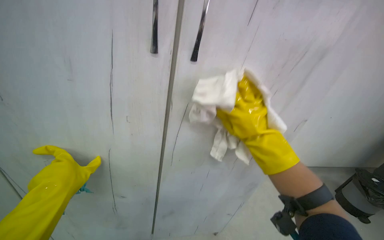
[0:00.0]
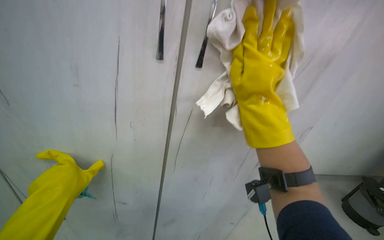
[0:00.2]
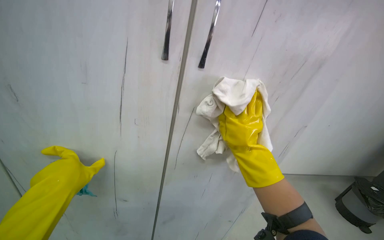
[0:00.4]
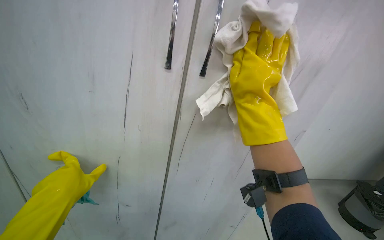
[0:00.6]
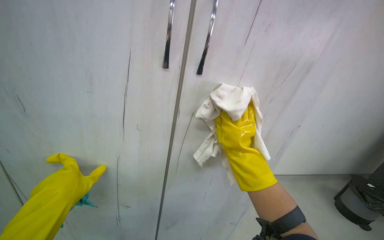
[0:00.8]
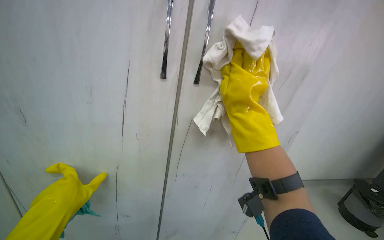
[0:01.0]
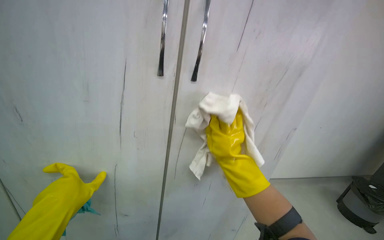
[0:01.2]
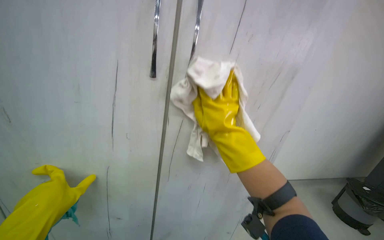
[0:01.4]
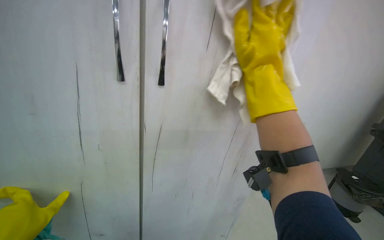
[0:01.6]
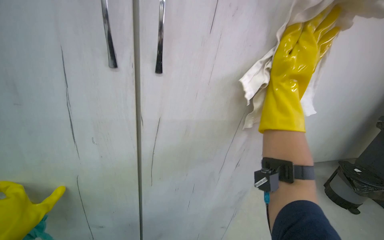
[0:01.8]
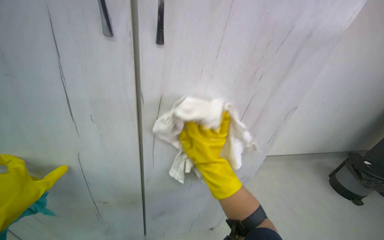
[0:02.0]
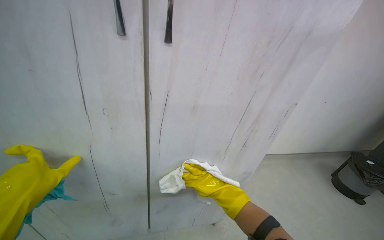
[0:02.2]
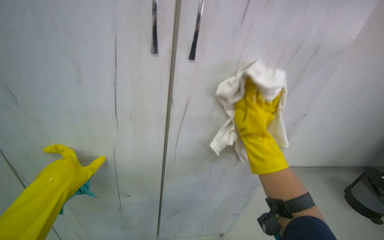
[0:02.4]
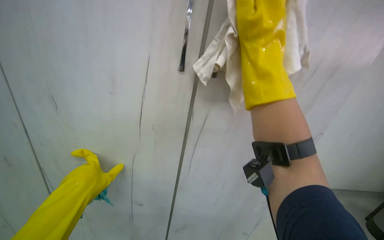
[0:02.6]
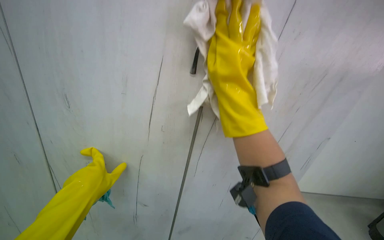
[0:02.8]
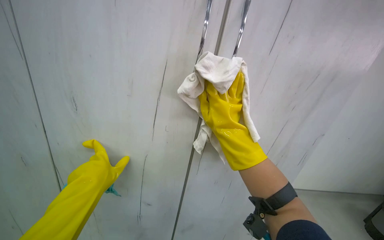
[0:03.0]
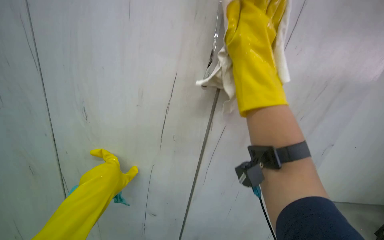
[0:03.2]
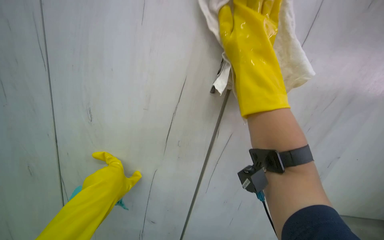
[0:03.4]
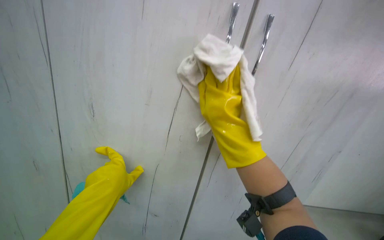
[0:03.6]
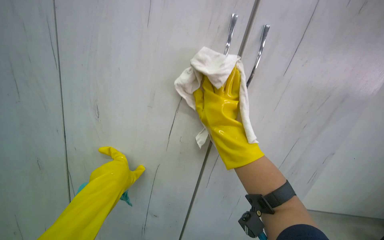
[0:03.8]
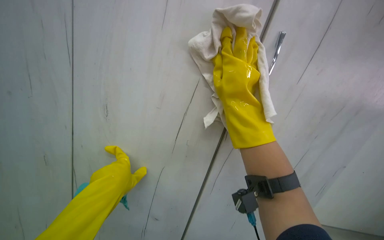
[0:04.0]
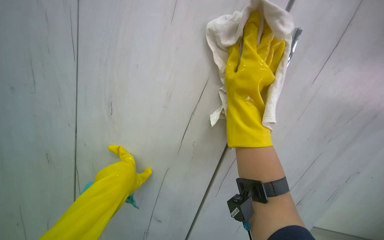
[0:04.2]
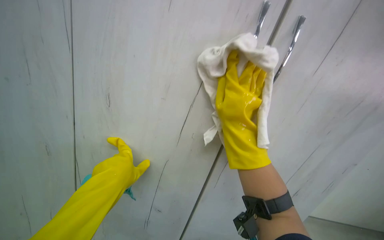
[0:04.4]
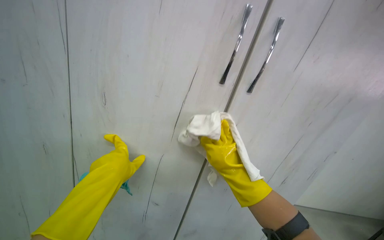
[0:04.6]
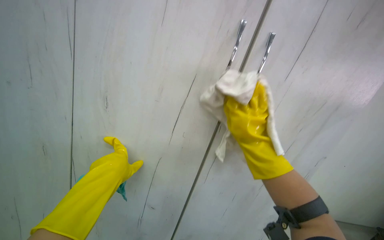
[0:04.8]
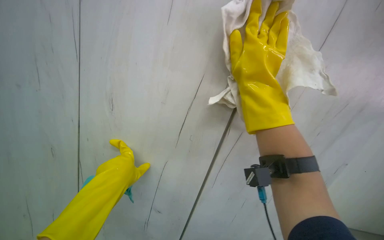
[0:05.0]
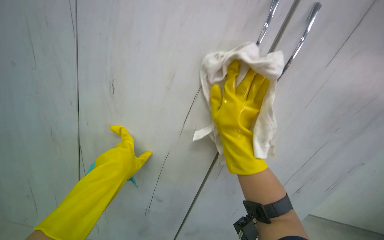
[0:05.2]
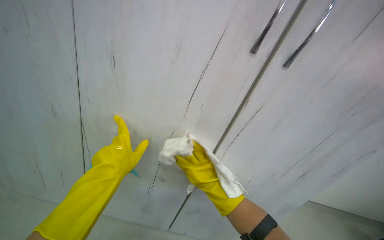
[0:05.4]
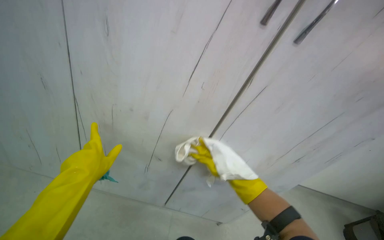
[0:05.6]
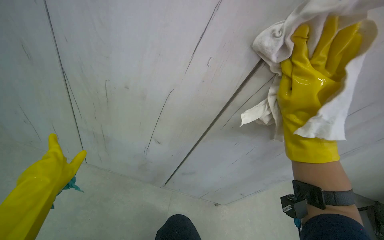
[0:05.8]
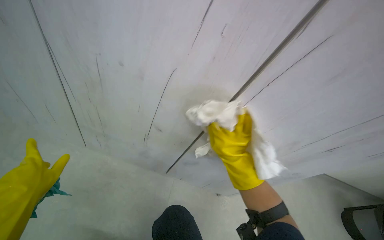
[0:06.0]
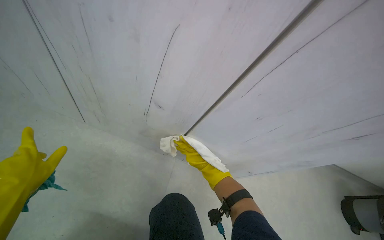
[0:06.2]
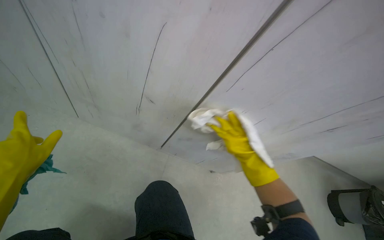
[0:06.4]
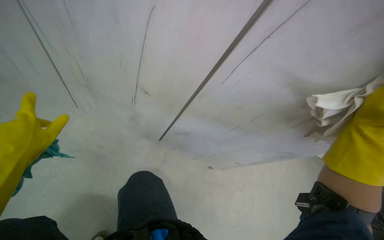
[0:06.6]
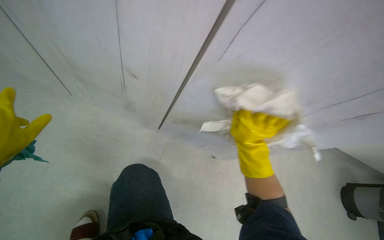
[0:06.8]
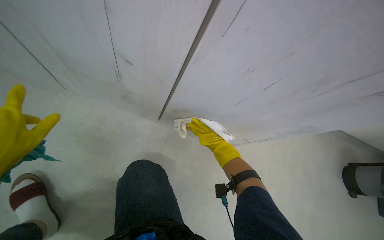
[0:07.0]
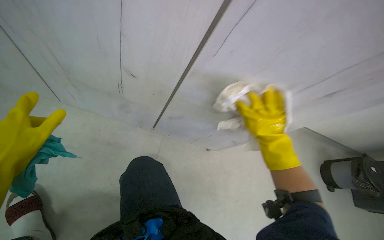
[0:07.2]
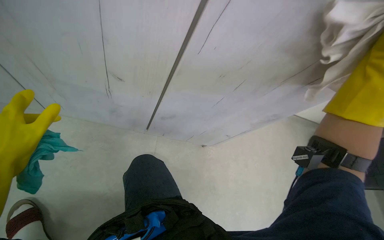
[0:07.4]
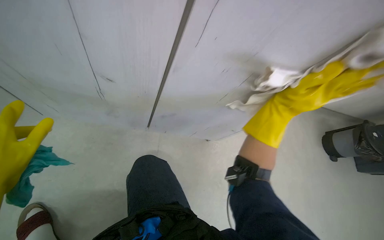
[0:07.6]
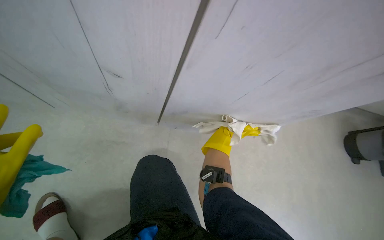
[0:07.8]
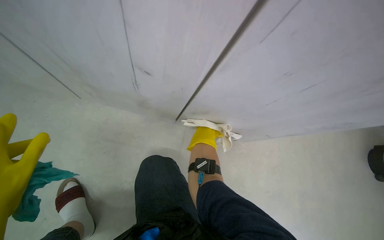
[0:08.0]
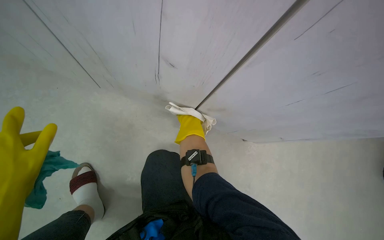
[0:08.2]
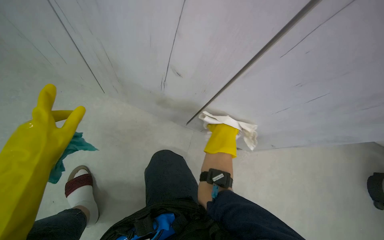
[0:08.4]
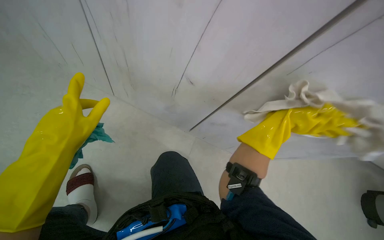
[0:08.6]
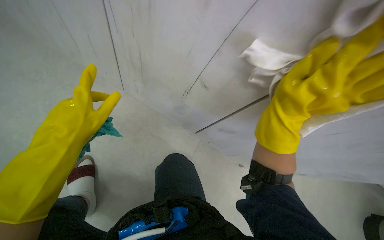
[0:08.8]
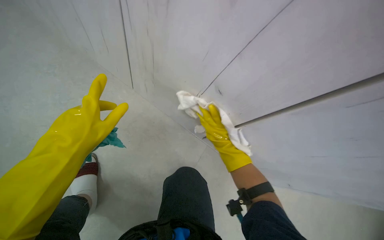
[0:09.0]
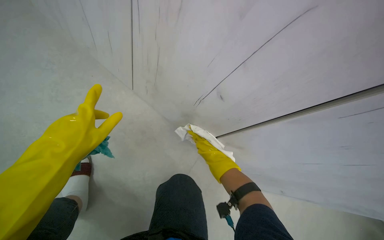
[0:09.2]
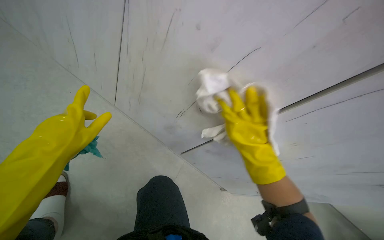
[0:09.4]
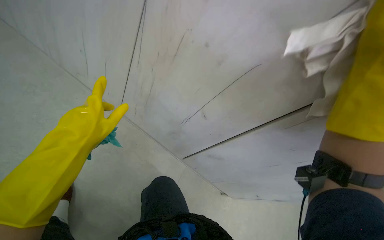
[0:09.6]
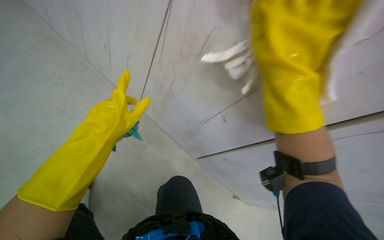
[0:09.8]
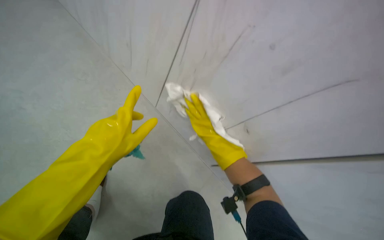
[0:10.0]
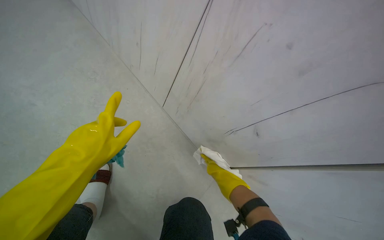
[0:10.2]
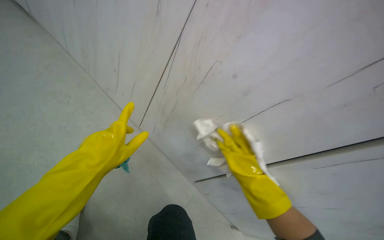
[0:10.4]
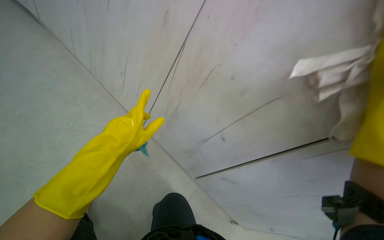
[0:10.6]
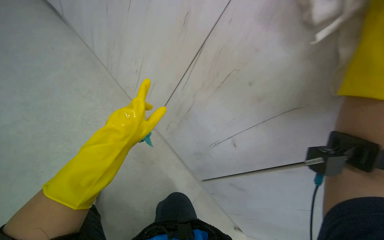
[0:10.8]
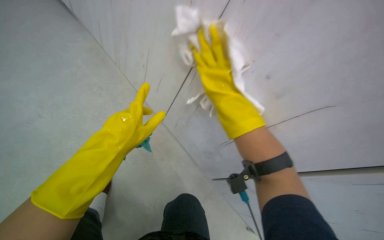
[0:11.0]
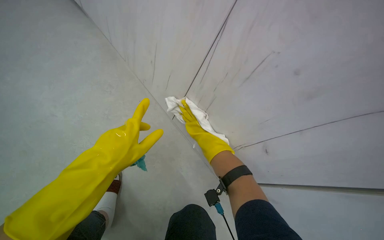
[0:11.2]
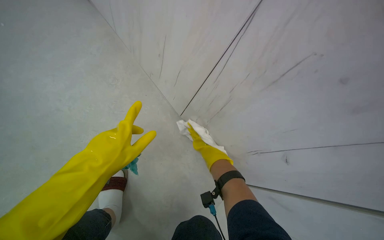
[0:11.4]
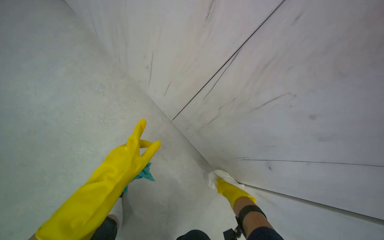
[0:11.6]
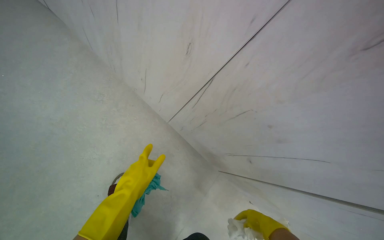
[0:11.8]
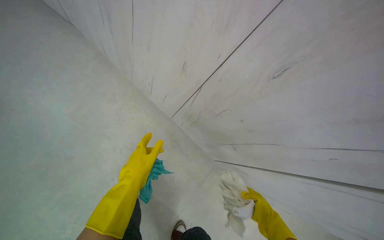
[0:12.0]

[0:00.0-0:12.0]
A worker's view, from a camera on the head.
Job: cleaning kitchen.
The whole recording: Wiping kitchen cabinets exterior. The worker wipes the exterior of the kitchen cabinets with a cloth.
0:00.0 to 0:01.6: The view pans to the right by some 15 degrees. The right hand swings up and down the picture, roughly 20 cm each way, with 6 reversals.
0:01.6 to 0:03.0: The right hand is displaced farther from the camera by roughly 10 cm.
0:03.0 to 0:04.4: The left hand moves to the right, about 10 cm. Meanwhile the right hand swings nearer and farther, roughly 15 cm each way, with 2 reversals.
0:04.4 to 0:06.0: The right hand goes up and down the picture, about 30 cm each way, reversing 4 times, while the left hand moves to the left and nearer to the camera, approximately 20 cm.
0:06.0 to 0:07.6: The scene turns roughly 25 degrees counterclockwise in the picture. The right hand goes left and right, approximately 20 cm each way, reversing 2 times.
0:07.6 to 0:09.0: The wearer's head swings roughly 30 degrees to the left.
0:10.4 to 0:12.0: The camera is aimed roughly 20 degrees further to the left. The wearer looks about 20 degrees further upward.

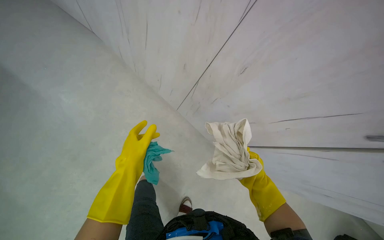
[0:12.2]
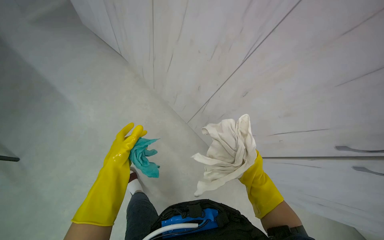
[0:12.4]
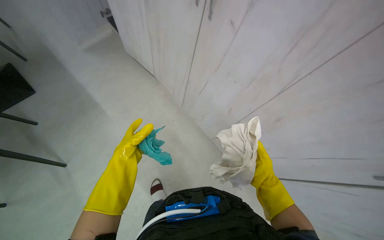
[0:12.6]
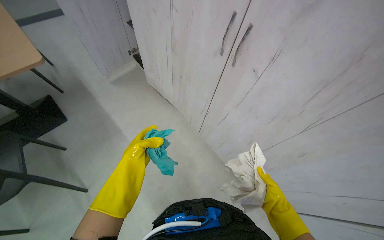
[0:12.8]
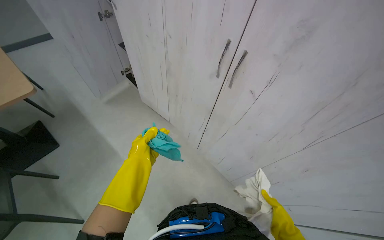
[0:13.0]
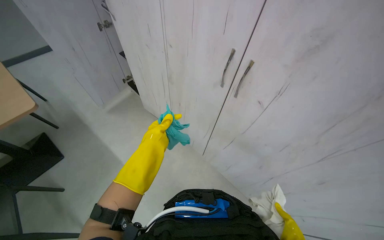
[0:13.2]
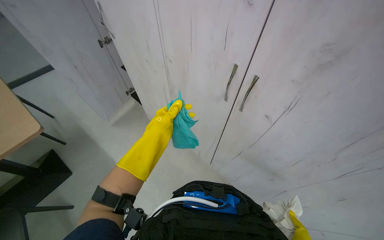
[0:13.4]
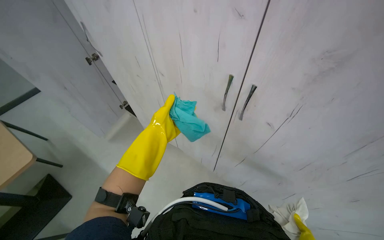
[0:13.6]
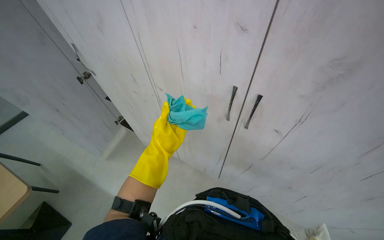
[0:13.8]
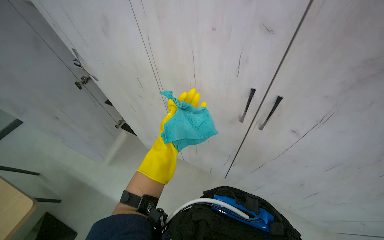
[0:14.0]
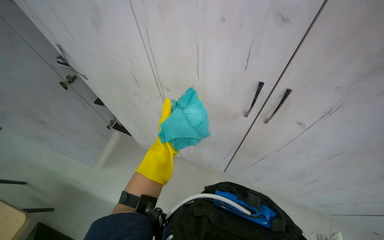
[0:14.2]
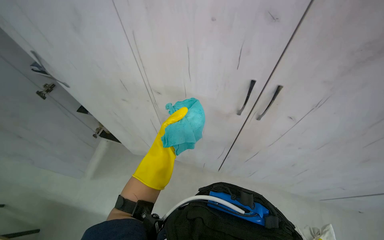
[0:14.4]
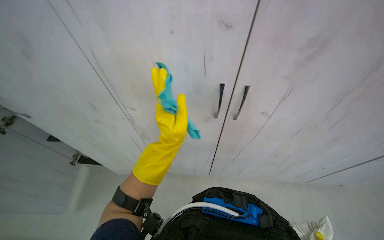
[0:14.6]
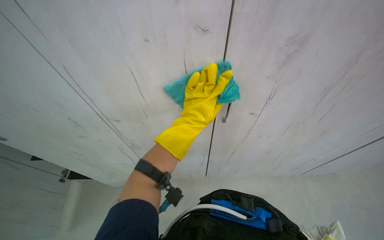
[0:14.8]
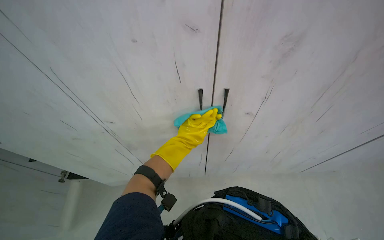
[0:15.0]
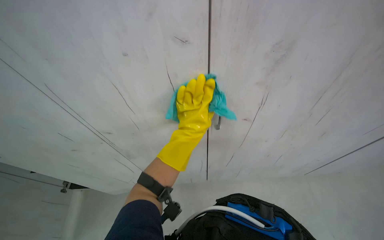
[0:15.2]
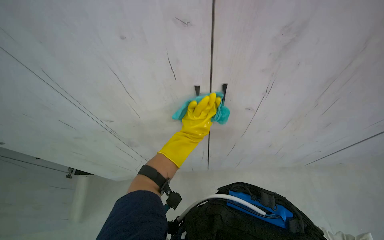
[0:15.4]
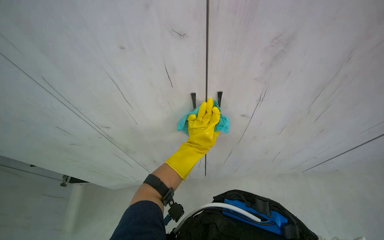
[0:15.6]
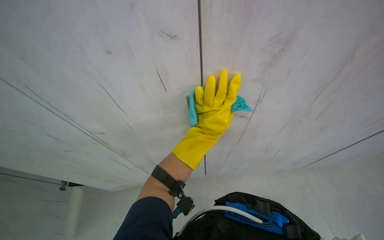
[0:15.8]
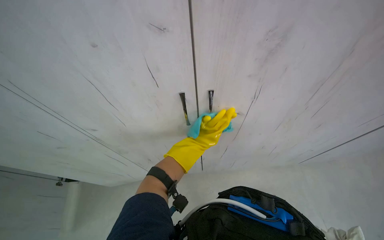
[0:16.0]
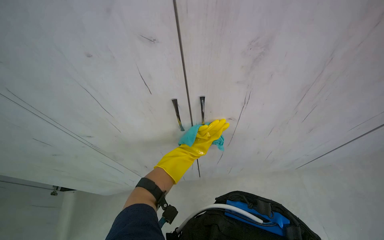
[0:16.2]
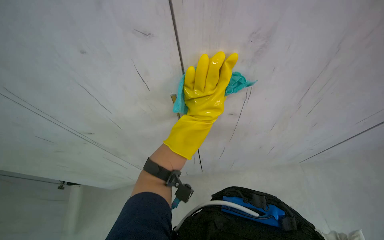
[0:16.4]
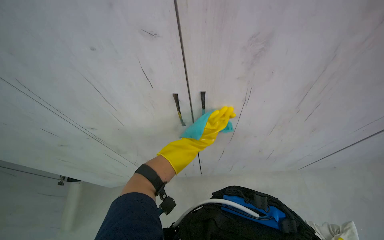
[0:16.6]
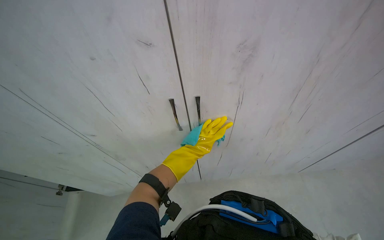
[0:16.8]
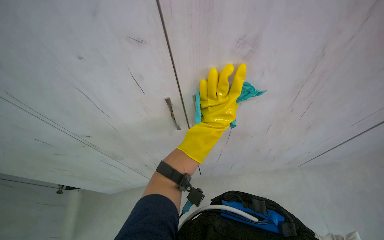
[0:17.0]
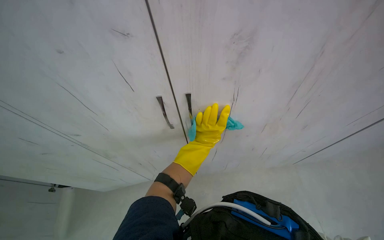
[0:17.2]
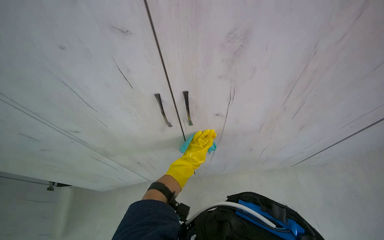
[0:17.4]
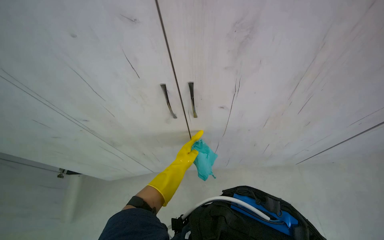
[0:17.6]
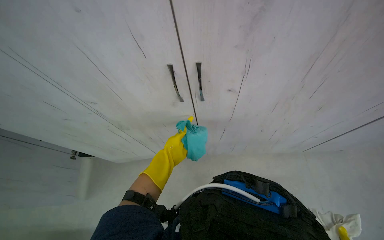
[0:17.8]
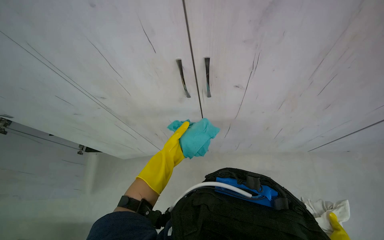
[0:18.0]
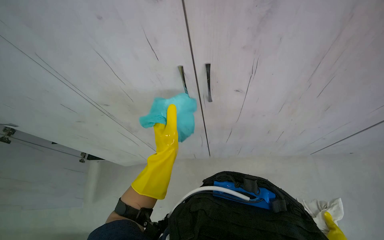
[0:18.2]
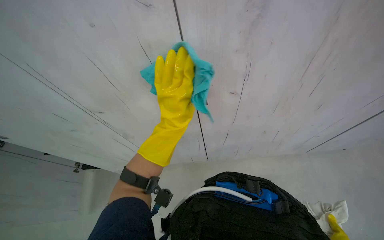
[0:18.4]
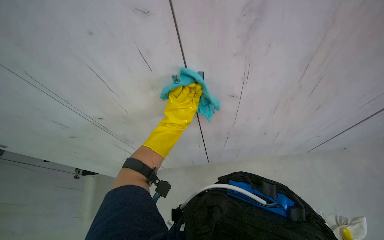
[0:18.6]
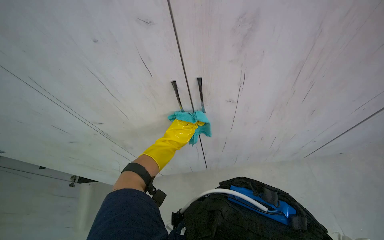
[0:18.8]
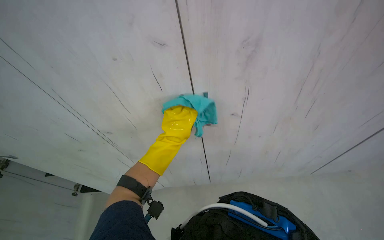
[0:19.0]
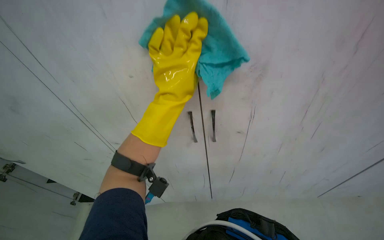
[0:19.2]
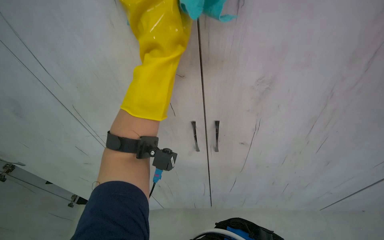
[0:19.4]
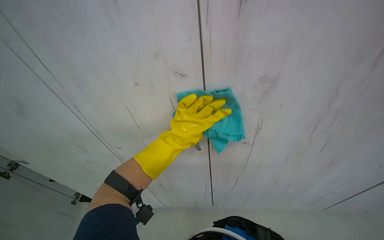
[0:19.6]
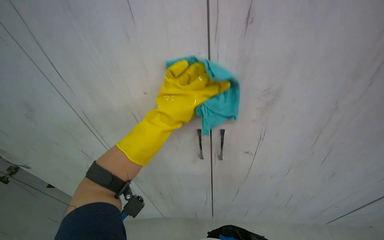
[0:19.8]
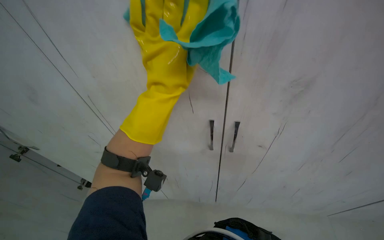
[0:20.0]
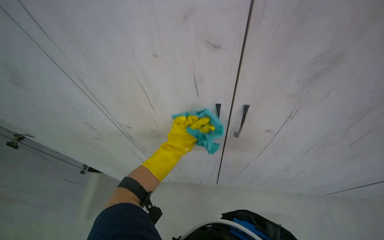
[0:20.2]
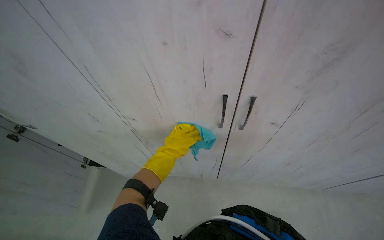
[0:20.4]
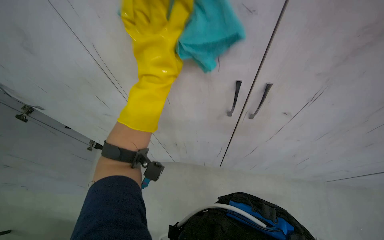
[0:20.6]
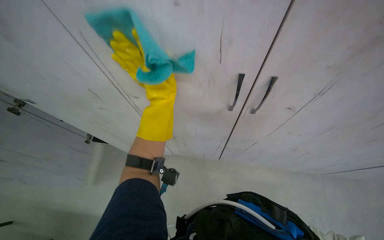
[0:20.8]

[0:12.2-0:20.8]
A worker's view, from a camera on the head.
Job: cleaning kitchen.
The whole recording: Wiping kitchen cabinets exterior. The worker wipes the exterior of the kitchen cabinets with a cloth.
0:12.2 to 0:13.6: The view tips upward by approximately 20 degrees. The left hand moves up the picture and farther from the camera, some 20 cm.
0:13.6 to 0:15.0: The head turns to the right by approximately 30 degrees. The wearer looks roughly 15 degrees further upward. The left hand shifts some 15 cm to the right.
0:15.0 to 0:16.6: The left hand moves nearer and farther over approximately 20 cm, changing direction 3 times.
0:16.6 to 0:18.0: The left hand travels down the picture, to the left and farther from the camera by roughly 25 cm.
0:18.0 to 0:19.4: The view tilts roughly 20 degrees upward. The left hand moves up and down the picture over approximately 25 cm, changing direction 2 times.
0:19.4 to 0:20.8: The left hand goes up and down the picture, roughly 25 cm each way, reversing 3 times.
